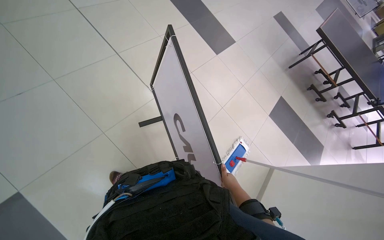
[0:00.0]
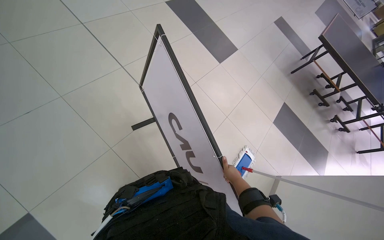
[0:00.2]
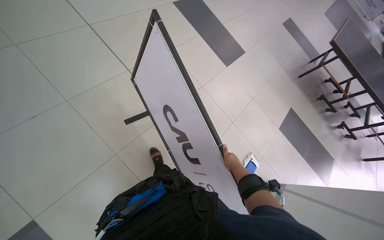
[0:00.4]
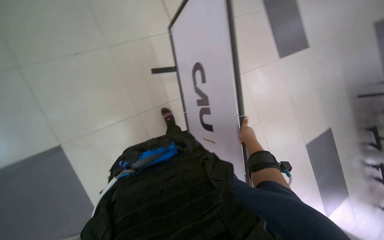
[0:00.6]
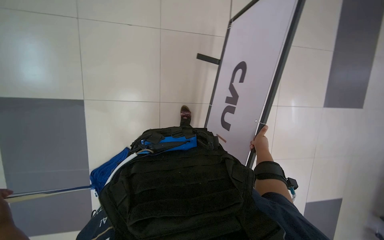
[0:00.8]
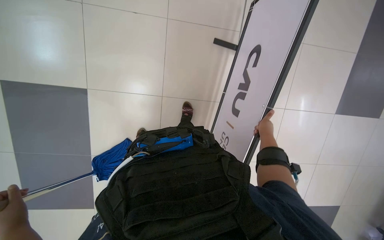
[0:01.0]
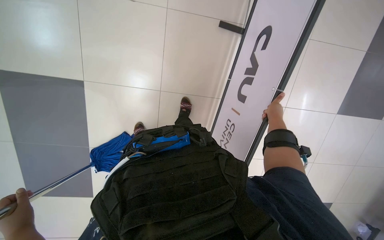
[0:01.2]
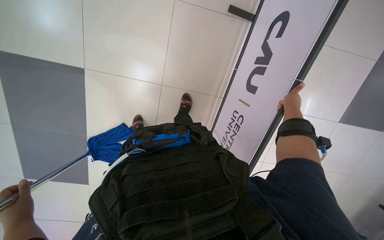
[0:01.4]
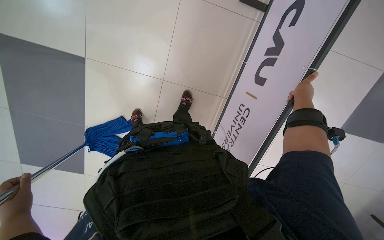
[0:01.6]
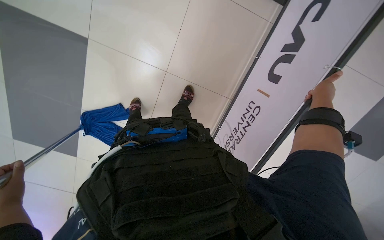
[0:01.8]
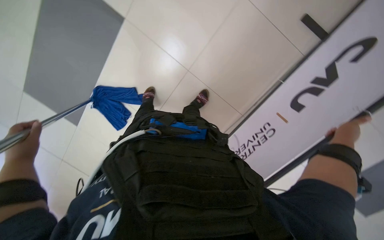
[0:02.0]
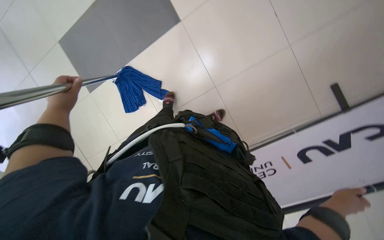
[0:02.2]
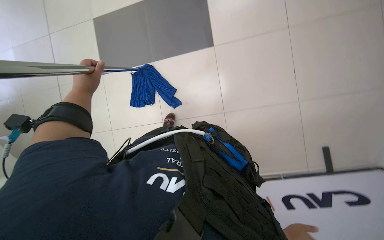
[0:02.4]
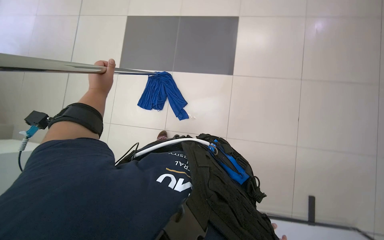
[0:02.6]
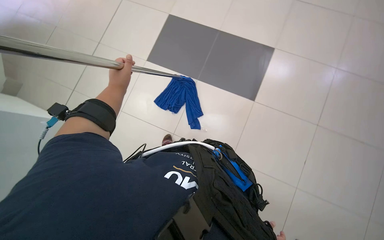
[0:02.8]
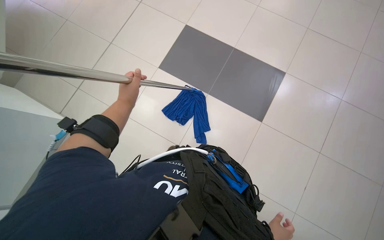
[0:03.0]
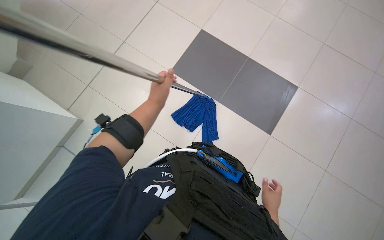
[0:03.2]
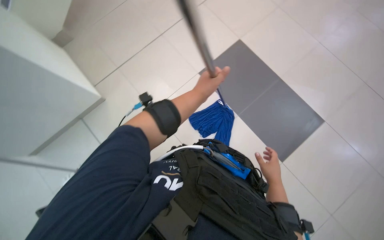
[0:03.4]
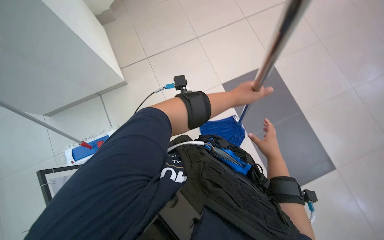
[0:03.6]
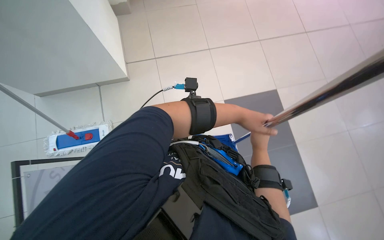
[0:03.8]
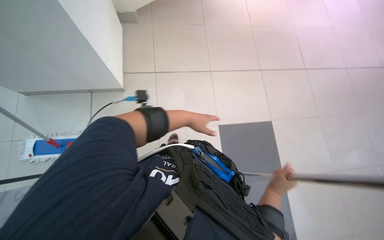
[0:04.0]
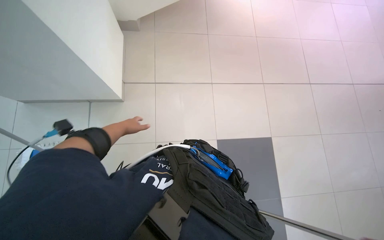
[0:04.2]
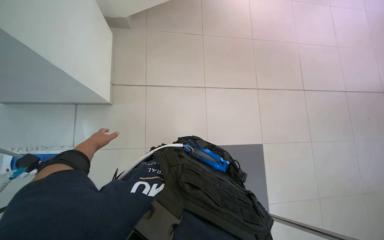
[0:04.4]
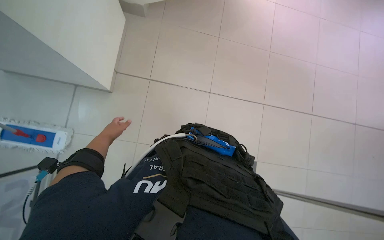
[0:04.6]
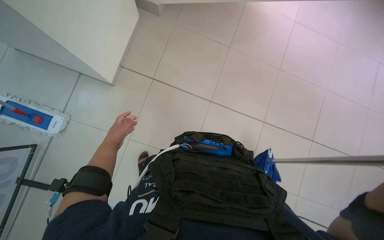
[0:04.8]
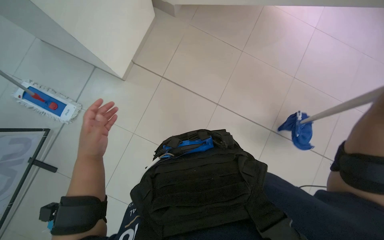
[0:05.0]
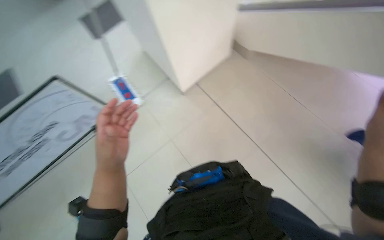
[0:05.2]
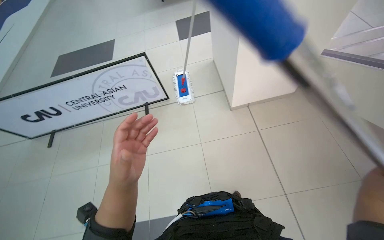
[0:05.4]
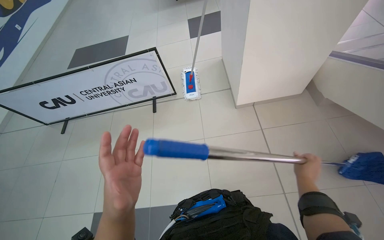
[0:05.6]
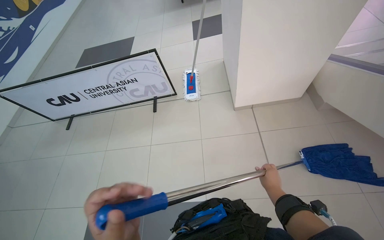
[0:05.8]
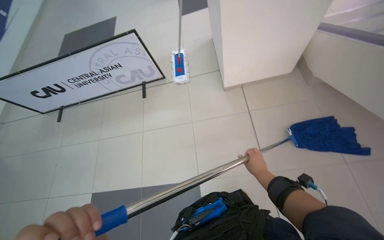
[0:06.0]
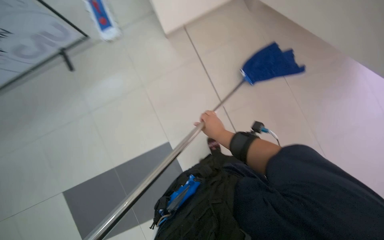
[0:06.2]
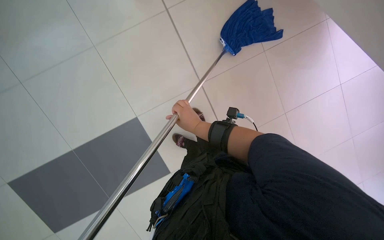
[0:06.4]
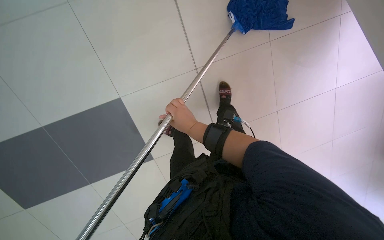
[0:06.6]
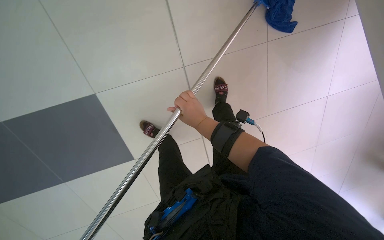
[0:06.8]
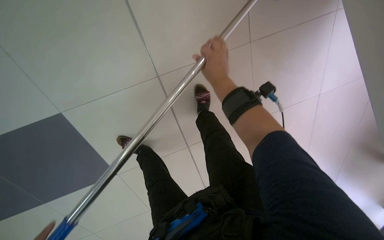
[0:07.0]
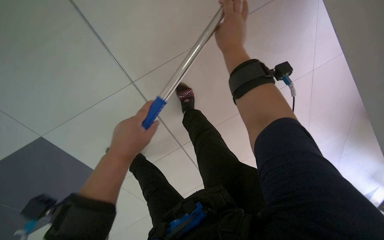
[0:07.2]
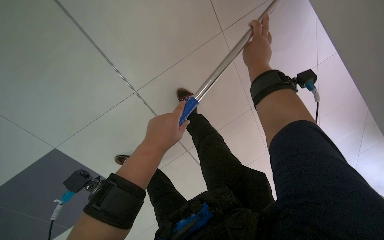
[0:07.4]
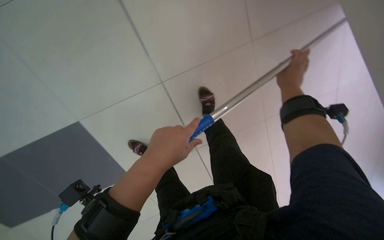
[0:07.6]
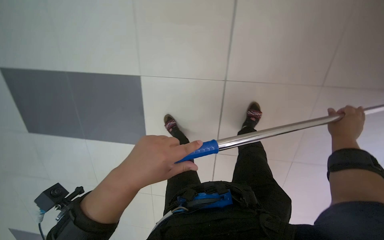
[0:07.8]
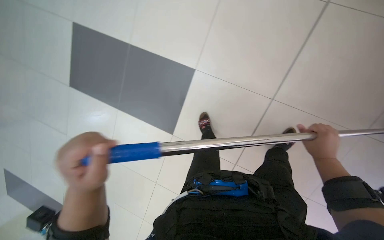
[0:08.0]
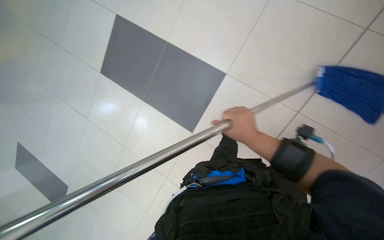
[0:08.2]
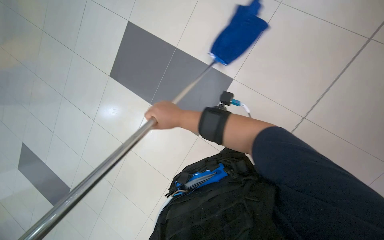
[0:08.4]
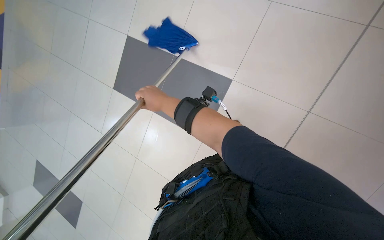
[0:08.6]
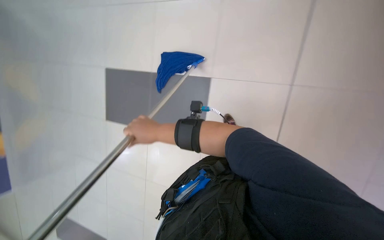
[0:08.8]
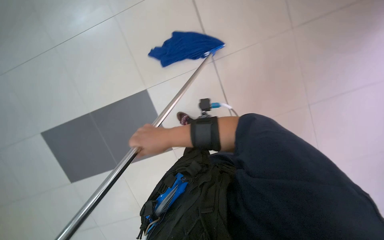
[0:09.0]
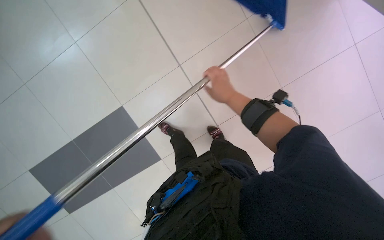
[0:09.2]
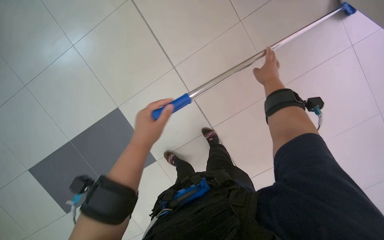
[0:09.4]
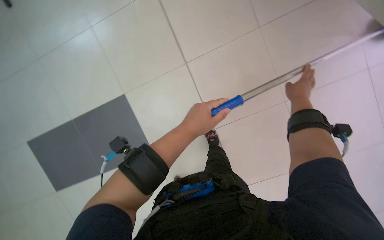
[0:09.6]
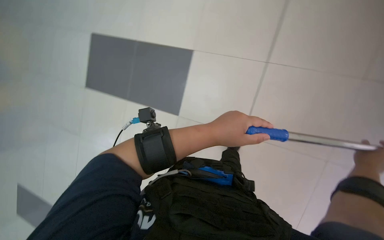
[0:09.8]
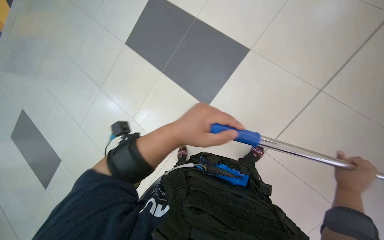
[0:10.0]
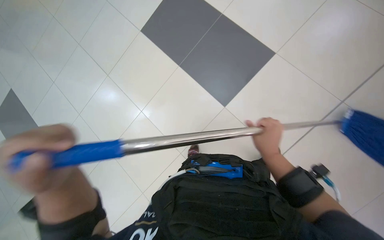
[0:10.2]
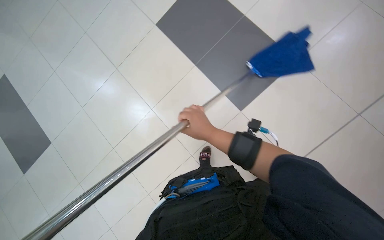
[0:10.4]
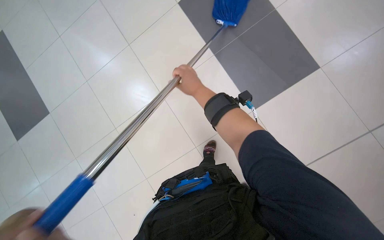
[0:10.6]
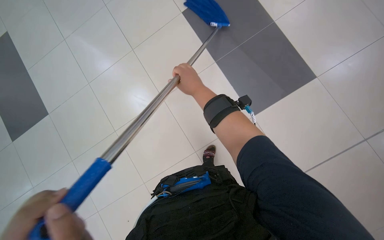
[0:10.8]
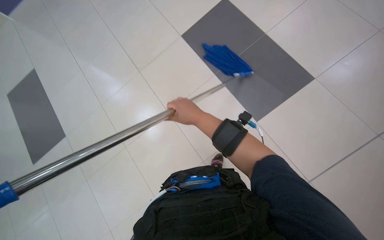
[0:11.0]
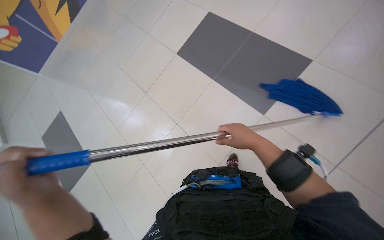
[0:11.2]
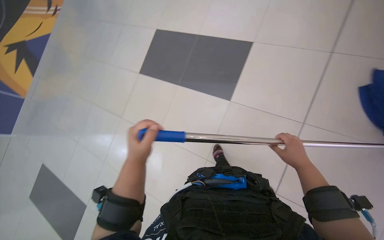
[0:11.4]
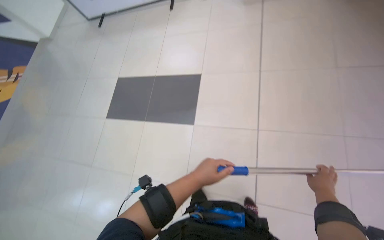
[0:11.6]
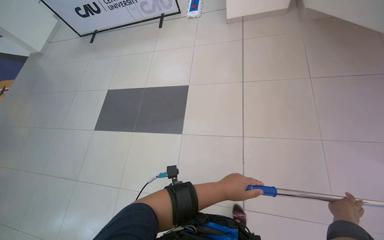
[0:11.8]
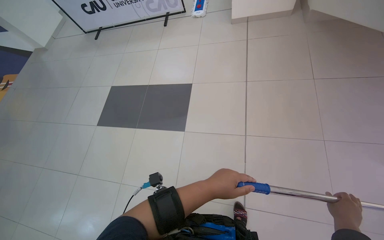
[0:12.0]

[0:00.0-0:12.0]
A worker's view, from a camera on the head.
Job: mopping floor.
The whole recording: Mopping the floor. The worker wrings the mop head, attaches it to the handle, and mops the floor.
0:00.0 to 0:01.6: The head rotates some 45 degrees to the left. The view tips downward by about 25 degrees.
0:01.6 to 0:03.0: The camera pitches upward, by roughly 25 degrees. The scene turns some 80 degrees clockwise in the picture.
0:03.0 to 0:04.4: The scene rotates clockwise by roughly 25 degrees. The left hand travels to the right and back again, some 25 cm each way.
0:06.0 to 0:07.6: The wearer looks some 25 degrees further to the right. The view tilts some 25 degrees downward.
0:07.6 to 0:09.0: The right hand shifts about 50 cm to the left.
0:09.0 to 0:10.4: The camera pitches downward, by some 15 degrees. Everything in view rotates roughly 30 degrees clockwise.

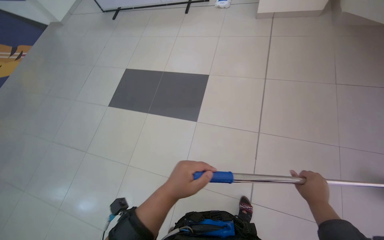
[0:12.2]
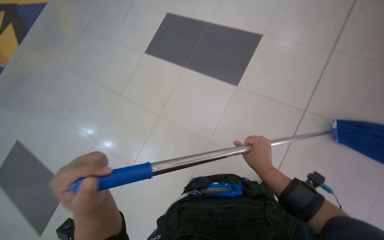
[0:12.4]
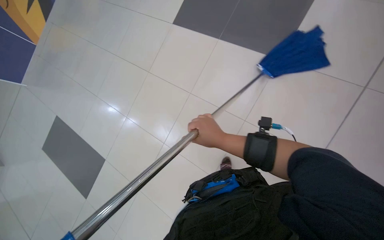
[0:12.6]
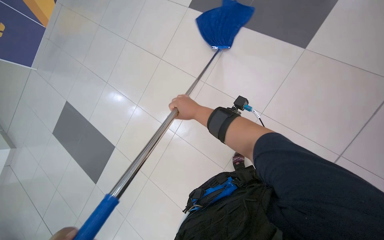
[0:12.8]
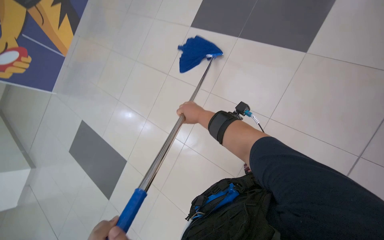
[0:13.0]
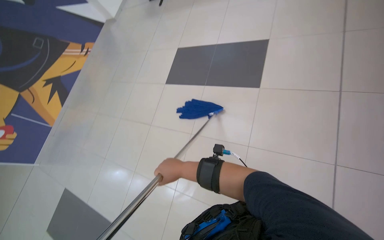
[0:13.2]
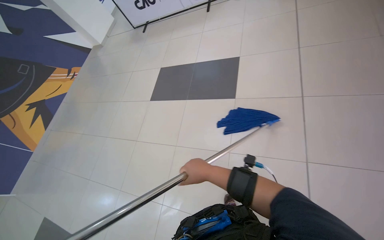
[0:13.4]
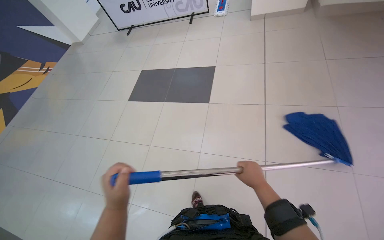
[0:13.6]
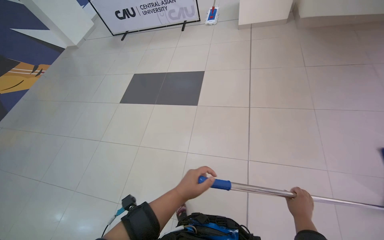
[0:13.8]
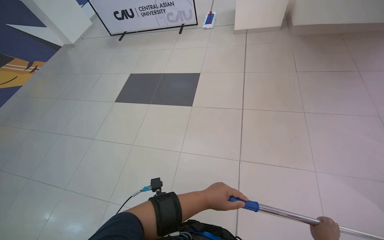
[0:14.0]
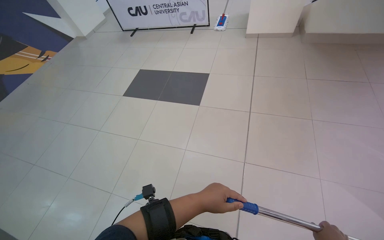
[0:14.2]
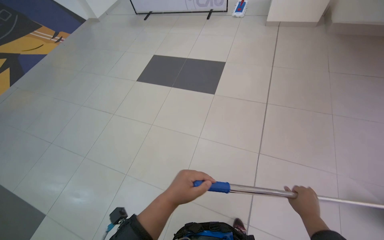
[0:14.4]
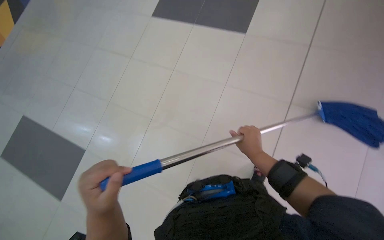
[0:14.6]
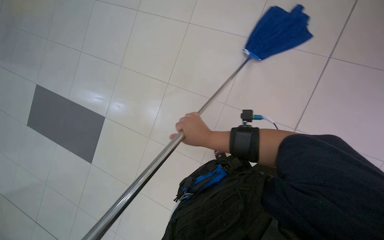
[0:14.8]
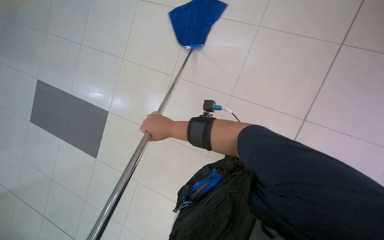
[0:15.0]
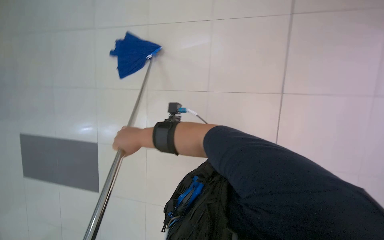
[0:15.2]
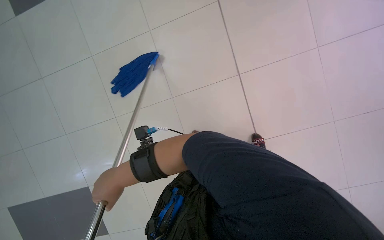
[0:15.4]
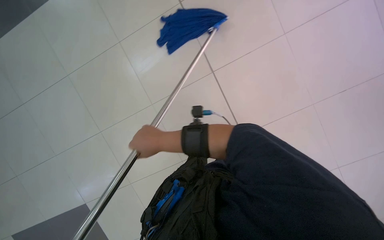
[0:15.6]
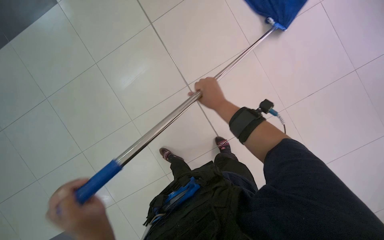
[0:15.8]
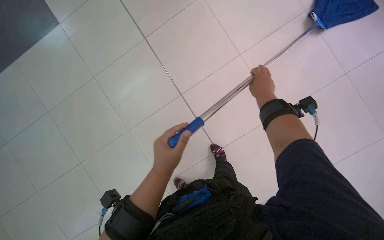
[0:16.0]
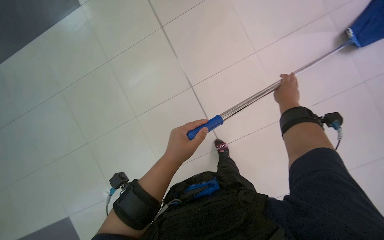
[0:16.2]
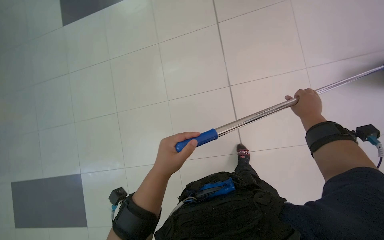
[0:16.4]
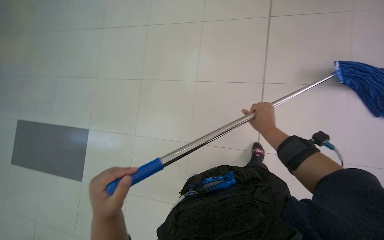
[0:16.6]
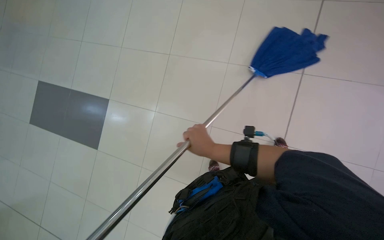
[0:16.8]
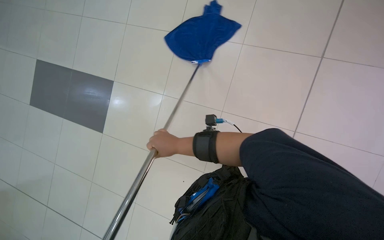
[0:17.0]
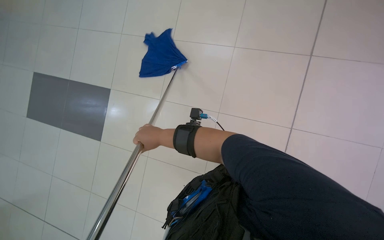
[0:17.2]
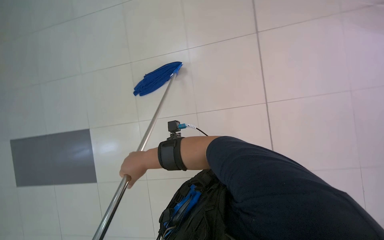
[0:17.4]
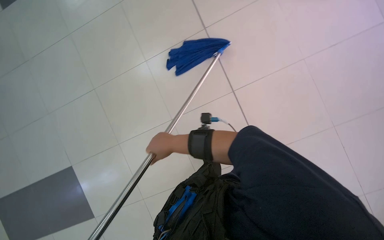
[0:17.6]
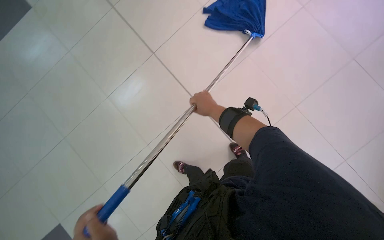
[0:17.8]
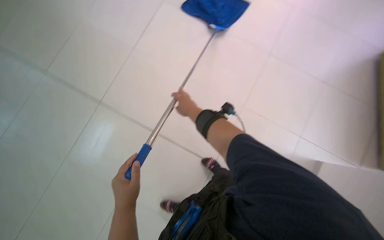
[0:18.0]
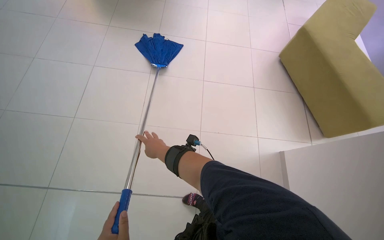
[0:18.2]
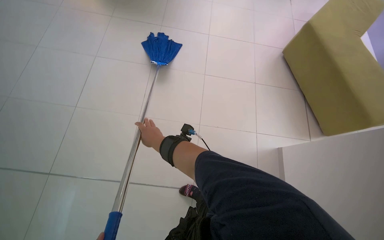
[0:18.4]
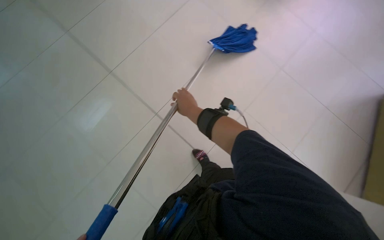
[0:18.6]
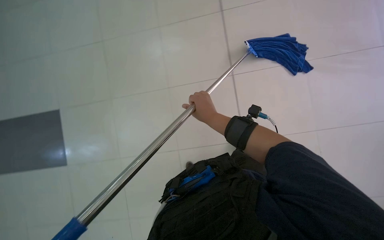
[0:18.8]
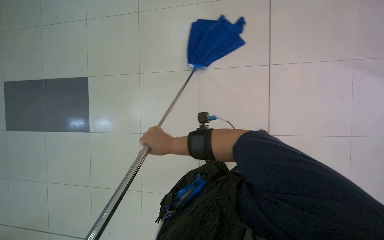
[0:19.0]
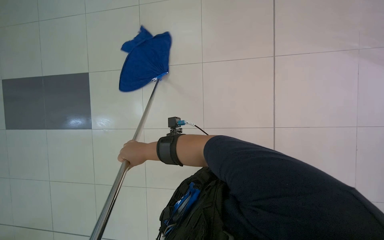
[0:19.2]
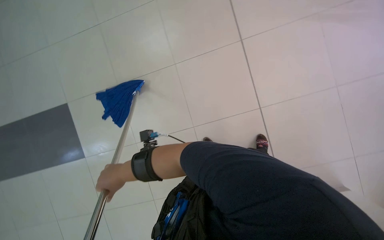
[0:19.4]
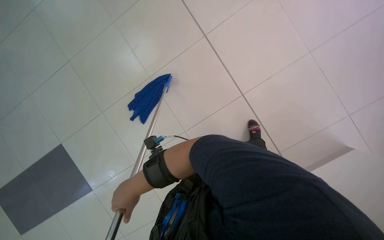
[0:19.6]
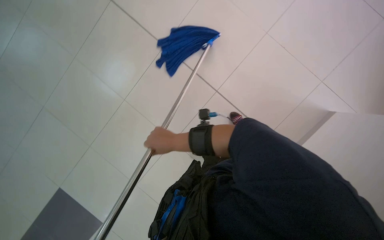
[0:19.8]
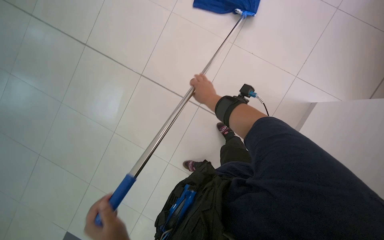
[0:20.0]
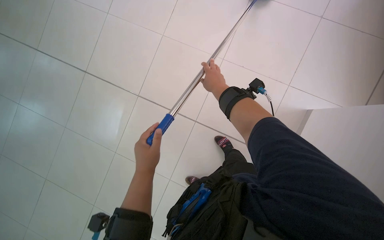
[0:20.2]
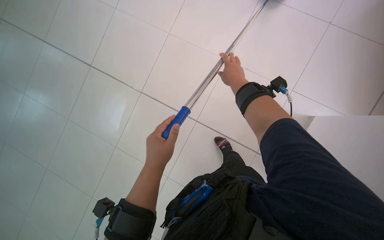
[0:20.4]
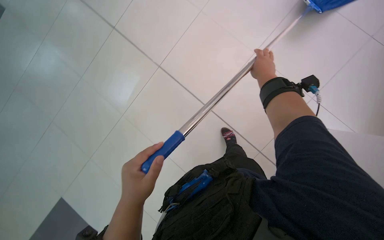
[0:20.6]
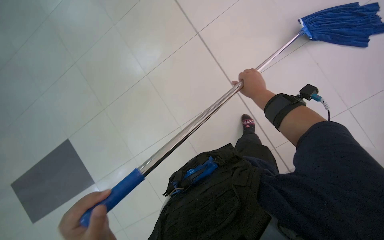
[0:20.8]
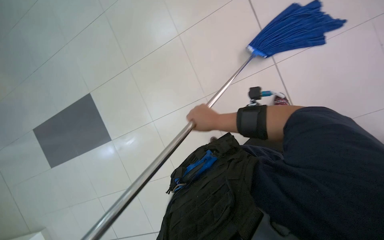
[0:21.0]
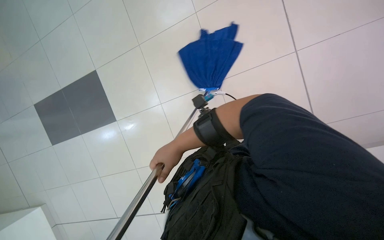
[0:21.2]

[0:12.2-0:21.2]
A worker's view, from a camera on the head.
Job: mopping floor.
The whole recording: Mopping the floor. The worker wrings the mop head, attaches it to the handle, and mops the floor.
0:12.2 to 0:13.8: The camera is carried approximately 40 cm. The camera pitches upward, by some 25 degrees.
0:15.2 to 0:16.6: The right hand moves to the right, roughly 25 cm.
0:16.6 to 0:18.2: The head turns to the right by roughly 40 degrees. The camera pitches upward, by some 20 degrees.
0:19.8 to 0:21.2: The right hand reaches roughly 20 cm to the right, then returns.
